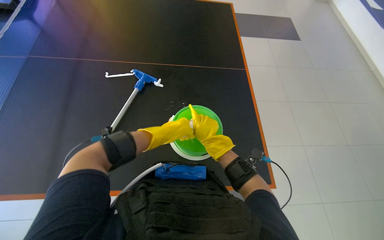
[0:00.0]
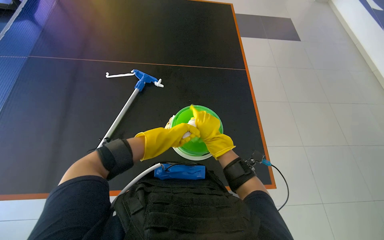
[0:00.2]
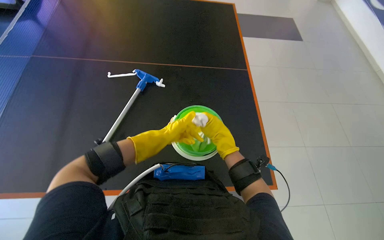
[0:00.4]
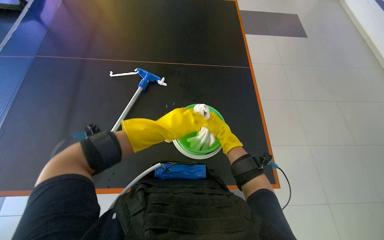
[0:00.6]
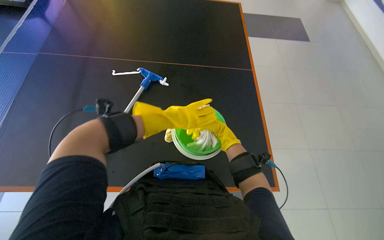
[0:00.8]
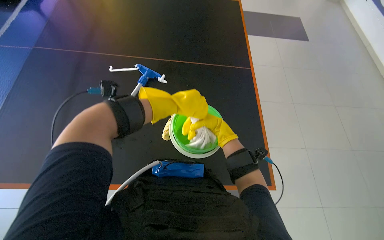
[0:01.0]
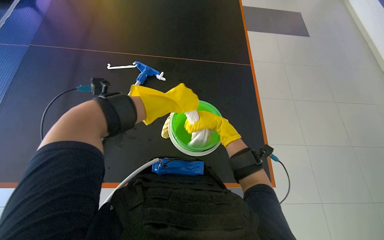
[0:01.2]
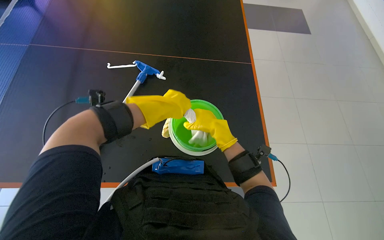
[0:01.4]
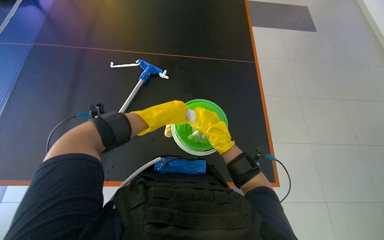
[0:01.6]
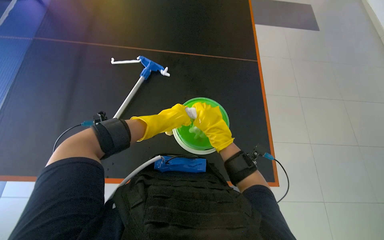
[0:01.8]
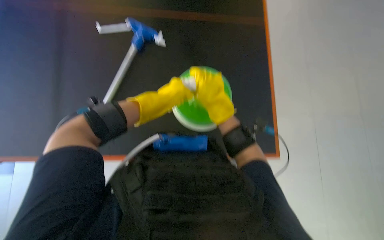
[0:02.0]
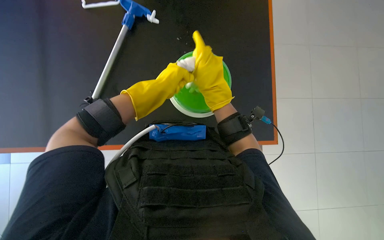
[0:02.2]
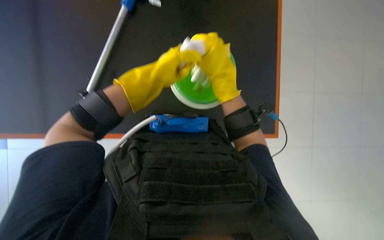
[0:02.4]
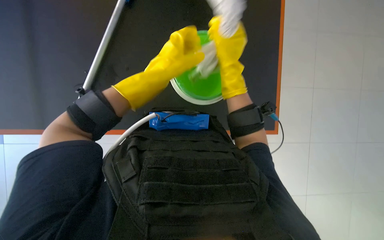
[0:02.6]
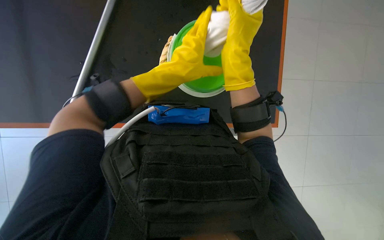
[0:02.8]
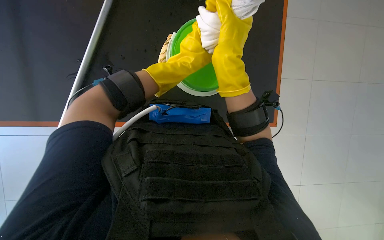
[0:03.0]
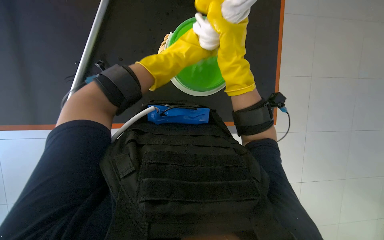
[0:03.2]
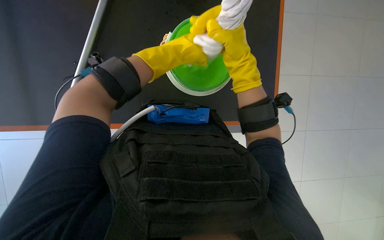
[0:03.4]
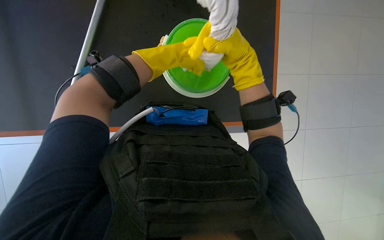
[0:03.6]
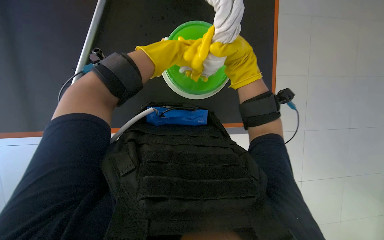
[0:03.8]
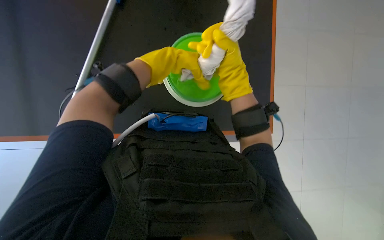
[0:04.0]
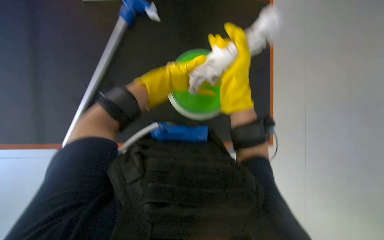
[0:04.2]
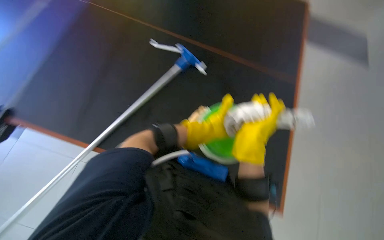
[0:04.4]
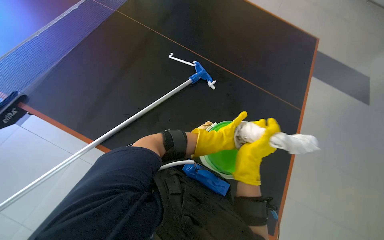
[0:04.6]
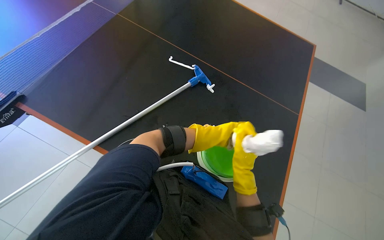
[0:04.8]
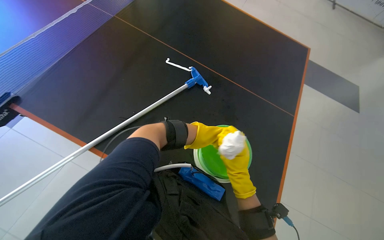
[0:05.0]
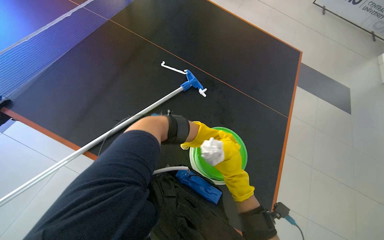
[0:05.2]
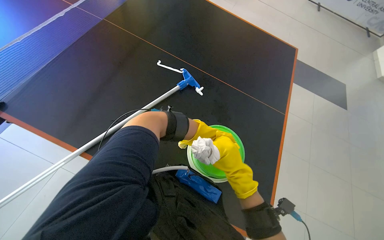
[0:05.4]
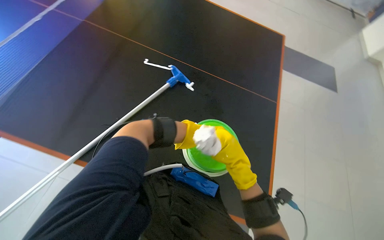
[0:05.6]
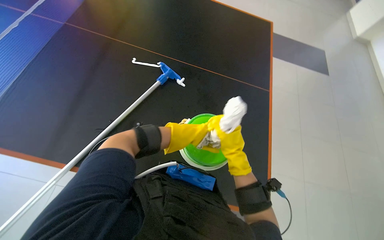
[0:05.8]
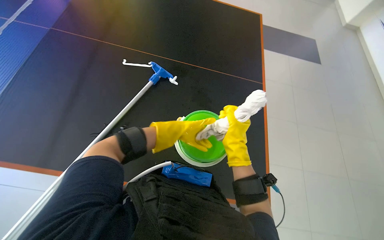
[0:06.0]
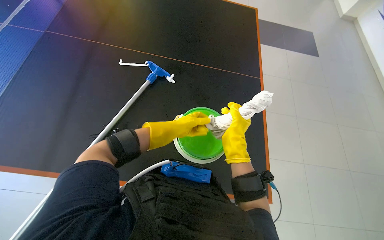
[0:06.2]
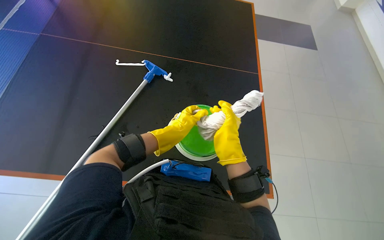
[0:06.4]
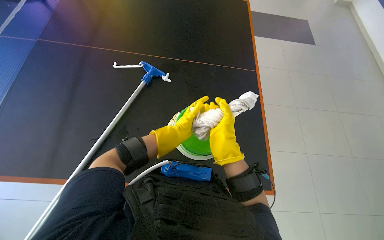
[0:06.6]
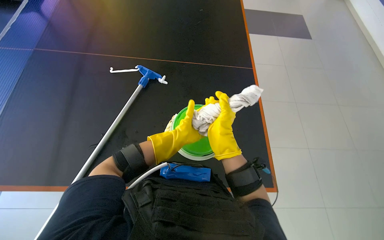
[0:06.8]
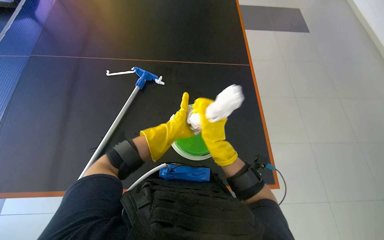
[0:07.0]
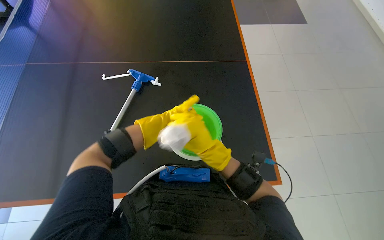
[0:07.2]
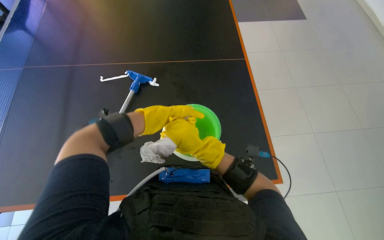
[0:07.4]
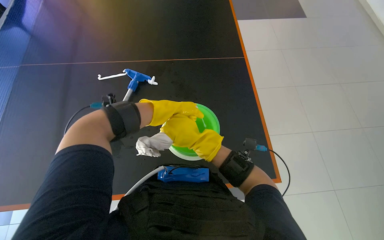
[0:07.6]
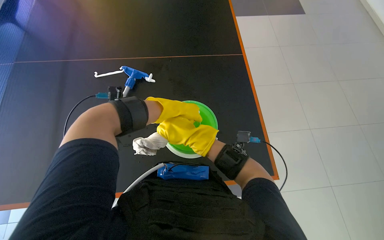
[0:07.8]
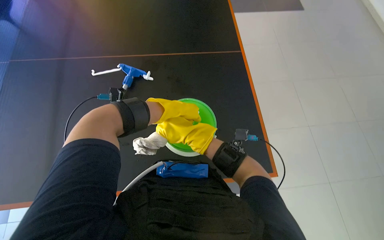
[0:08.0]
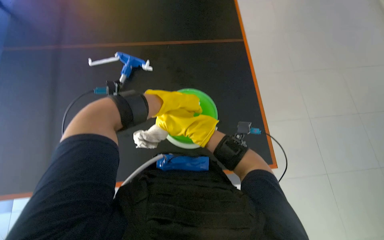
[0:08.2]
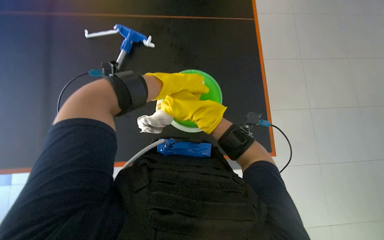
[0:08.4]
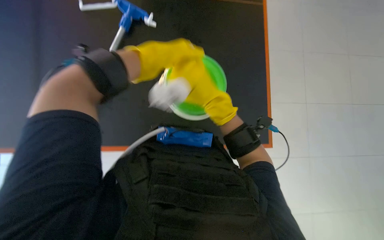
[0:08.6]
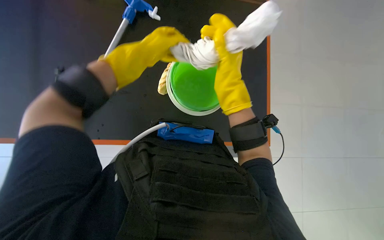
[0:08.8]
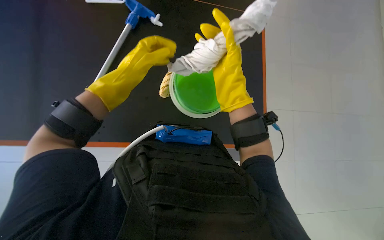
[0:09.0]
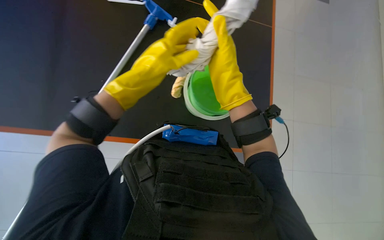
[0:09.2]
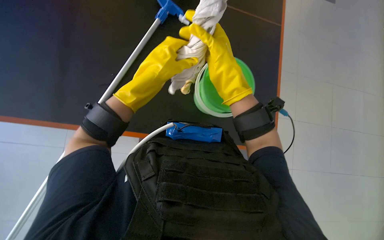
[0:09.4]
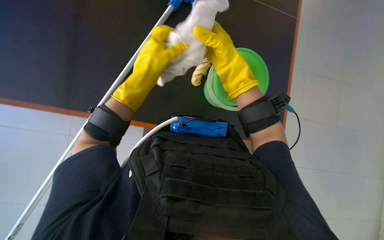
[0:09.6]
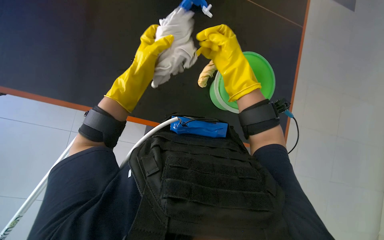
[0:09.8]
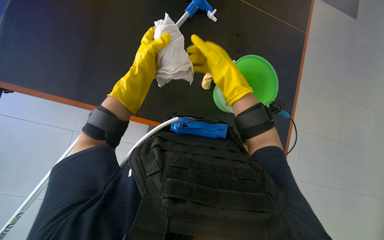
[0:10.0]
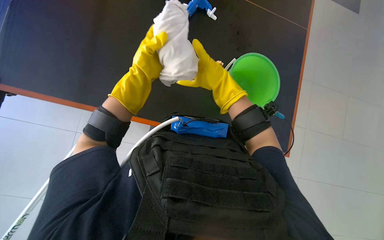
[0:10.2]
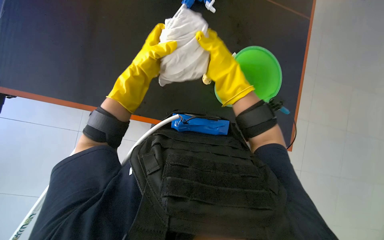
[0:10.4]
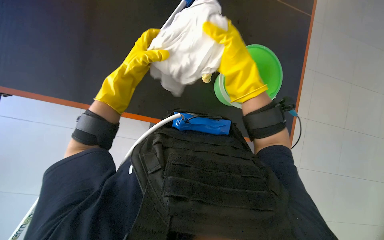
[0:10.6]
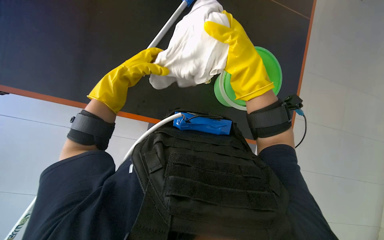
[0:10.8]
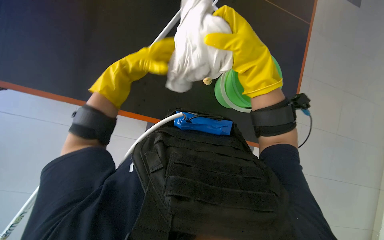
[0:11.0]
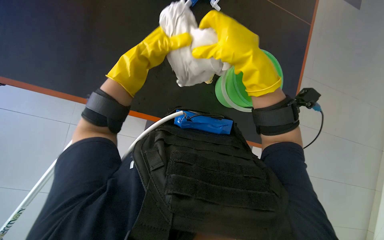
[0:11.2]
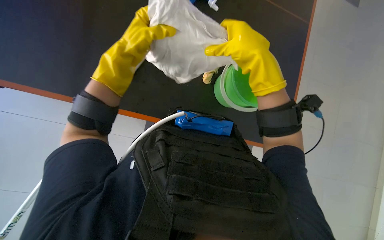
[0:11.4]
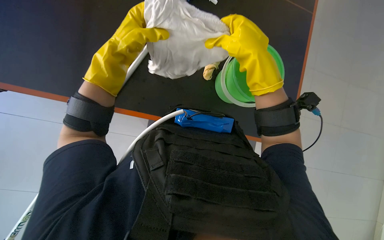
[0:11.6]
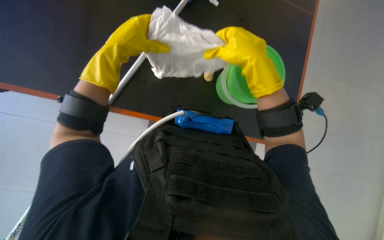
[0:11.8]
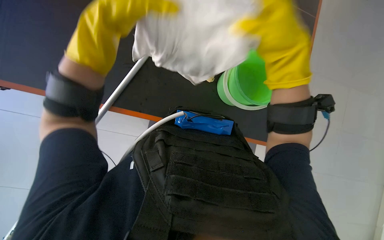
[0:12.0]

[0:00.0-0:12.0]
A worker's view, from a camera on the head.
Job: wiping surfaces.
The whole recording: Cleaning table with mop and cloth. The worker cleans the table surface using a mop and a cloth, repeatedly wringing the cloth in a bucket.
0:00.0 to 0:01.6: The right hand swings nearer and farther, roughly 25 cm each way, with 2 reversals.
0:01.6 to 0:03.0: The view tilts about 25 degrees downward.
0:03.0 to 0:04.4: The view tilts about 25 degrees upward.
0:04.4 to 0:06.0: The right hand goes nearer and farther, approximately 20 cm each way, reversing 2 times.
0:06.0 to 0:07.6: The right hand travels to the left by some 10 cm. Meanwhile the left hand heads nearer to the camera, covering roughly 10 cm.
0:07.6 to 0:09.0: The wearer looks some 15 degrees further downward.
0:10.4 to 0:12.0: The hands both shift nearer to the camera by some 15 cm.

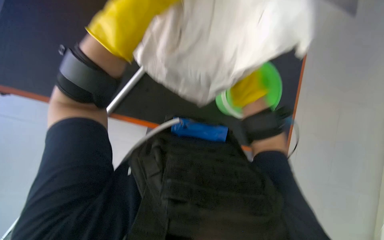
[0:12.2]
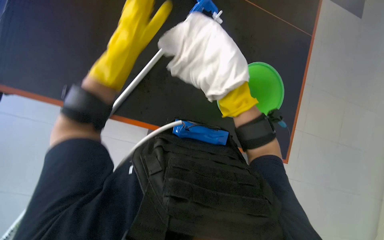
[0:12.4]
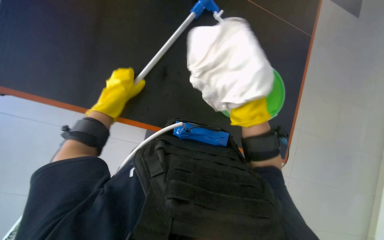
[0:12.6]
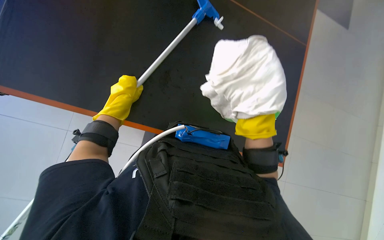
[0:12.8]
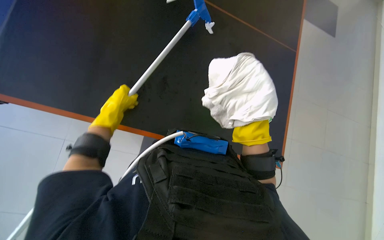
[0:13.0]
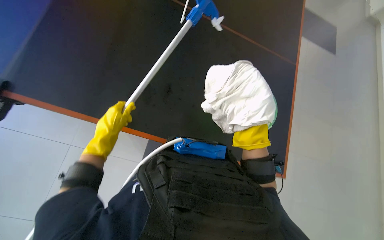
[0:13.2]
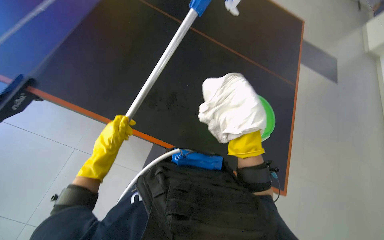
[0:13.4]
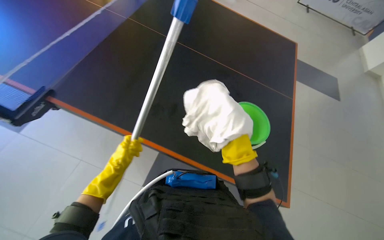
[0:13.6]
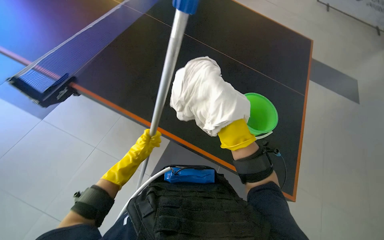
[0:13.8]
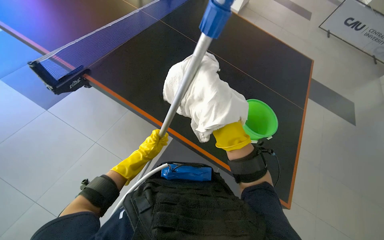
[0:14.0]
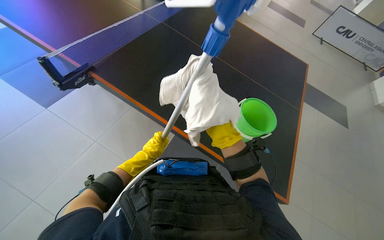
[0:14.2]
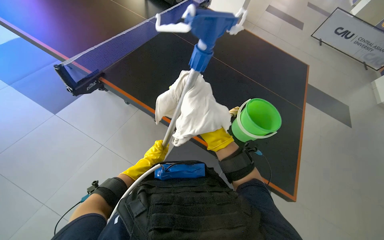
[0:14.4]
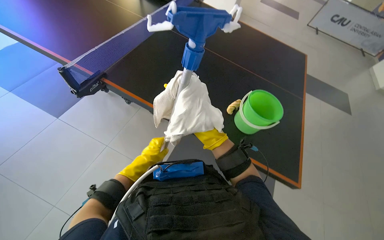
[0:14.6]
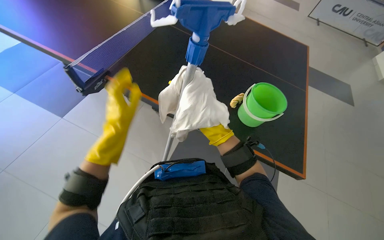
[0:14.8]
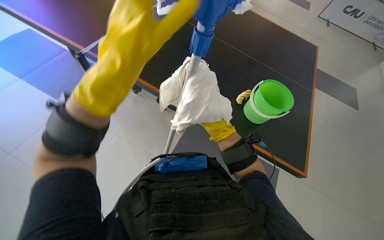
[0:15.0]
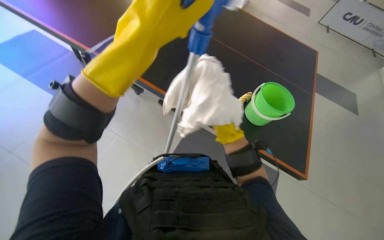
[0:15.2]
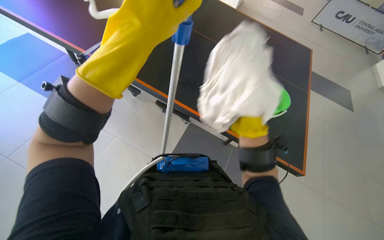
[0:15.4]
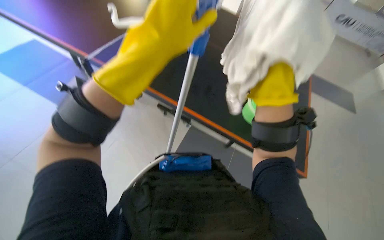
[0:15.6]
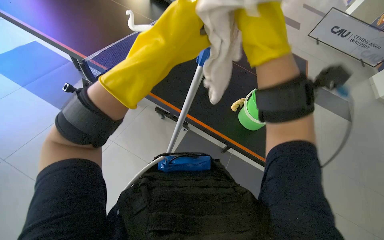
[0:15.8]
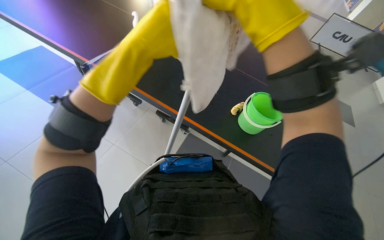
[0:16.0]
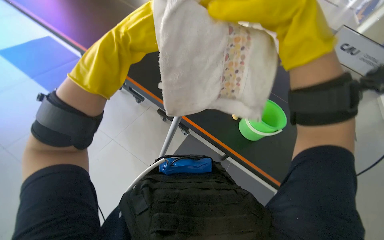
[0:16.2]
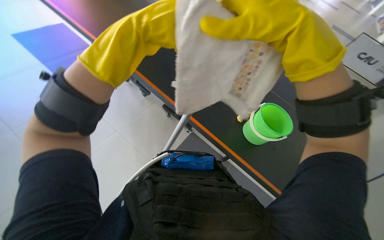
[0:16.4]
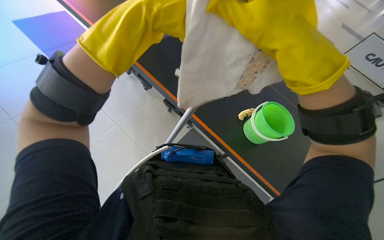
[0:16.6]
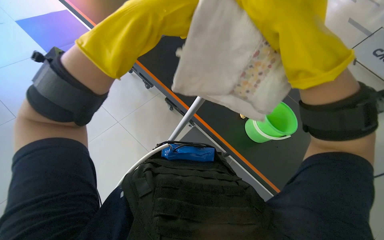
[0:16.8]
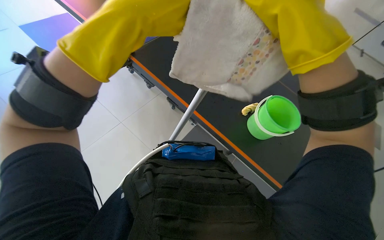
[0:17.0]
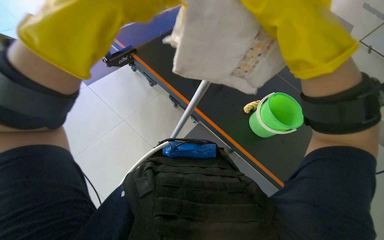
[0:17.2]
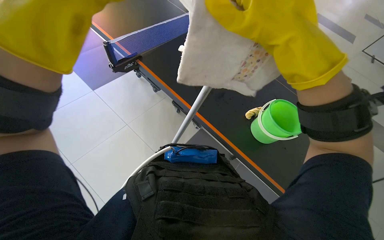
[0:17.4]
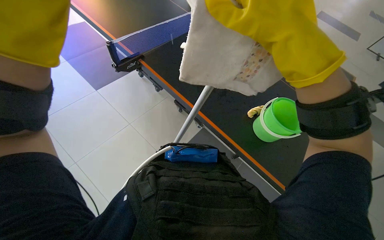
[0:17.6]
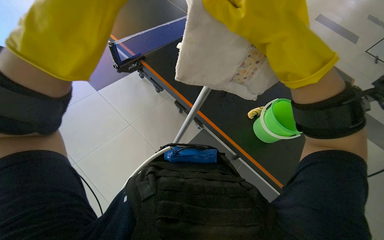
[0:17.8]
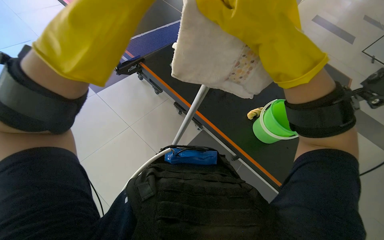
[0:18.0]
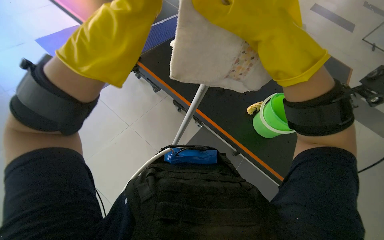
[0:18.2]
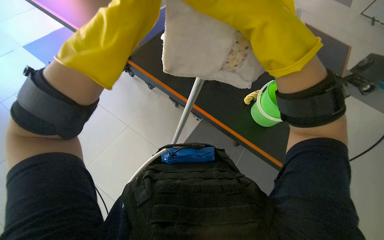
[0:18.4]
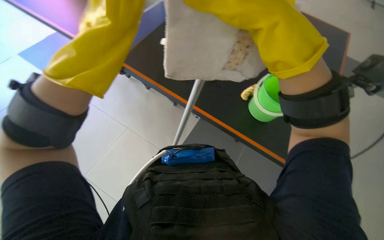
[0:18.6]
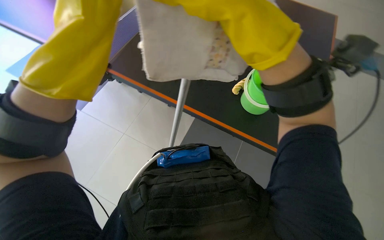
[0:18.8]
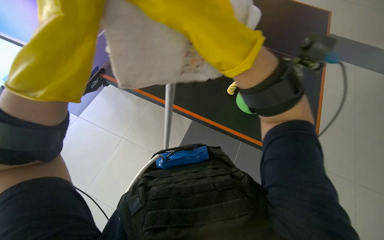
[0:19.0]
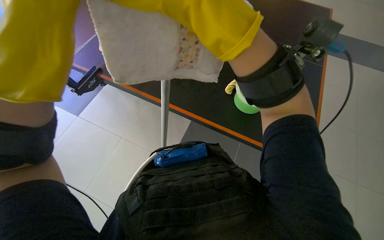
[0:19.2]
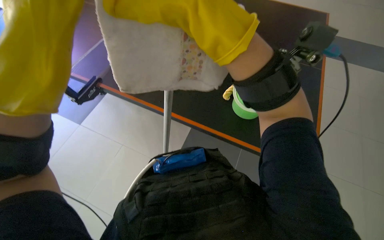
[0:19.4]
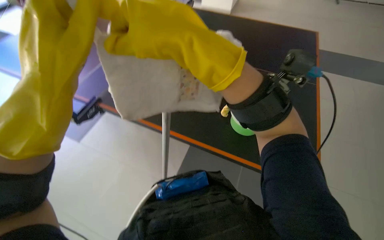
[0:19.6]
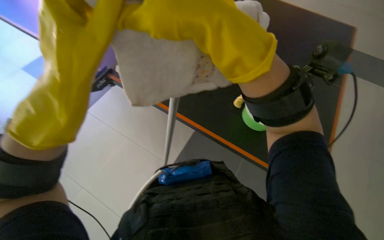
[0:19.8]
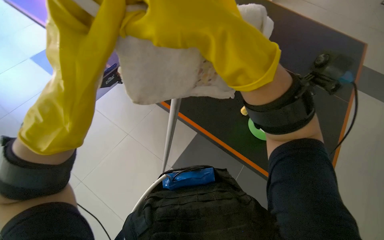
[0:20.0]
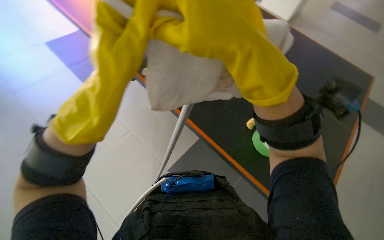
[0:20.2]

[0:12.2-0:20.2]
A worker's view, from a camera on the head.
Job: wiping surfaces.
The whole recording: Cleaning table with mop and cloth. The worker cleans the table surface using a mop and a cloth, repeatedly wringing the cloth in a bucket.
0:12.2 to 0:13.8: The view tilts approximately 15 degrees upward. The left hand shifts about 30 cm farther from the camera and down the picture.
0:13.8 to 0:15.4: The left hand shifts about 50 cm nearer to the camera.
0:15.4 to 0:17.0: The right hand moves nearer to the camera and up the picture, approximately 40 cm.
